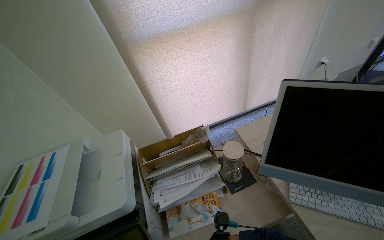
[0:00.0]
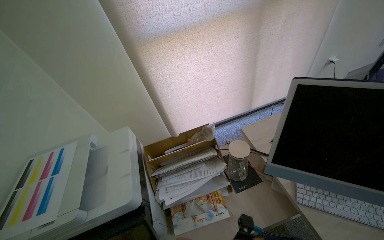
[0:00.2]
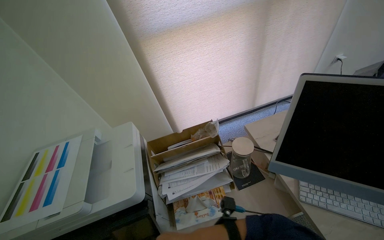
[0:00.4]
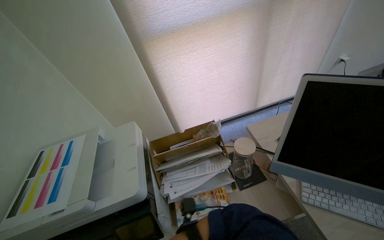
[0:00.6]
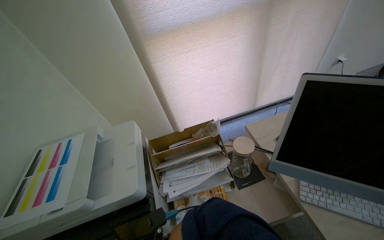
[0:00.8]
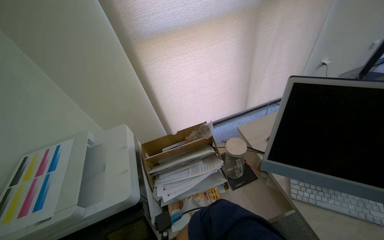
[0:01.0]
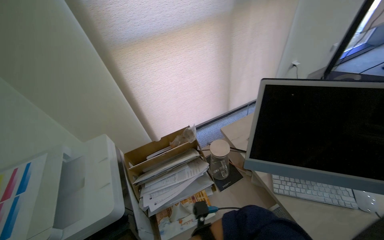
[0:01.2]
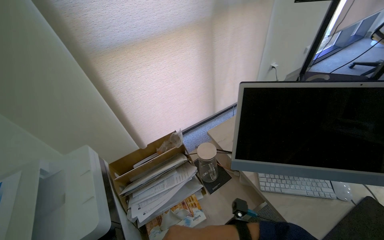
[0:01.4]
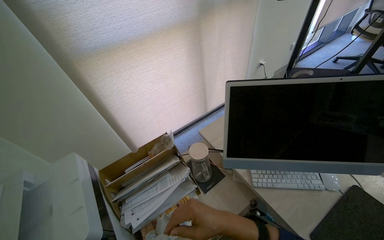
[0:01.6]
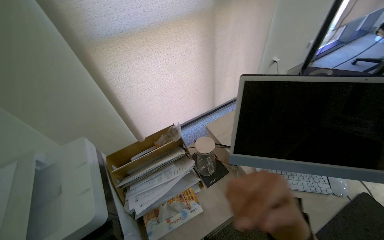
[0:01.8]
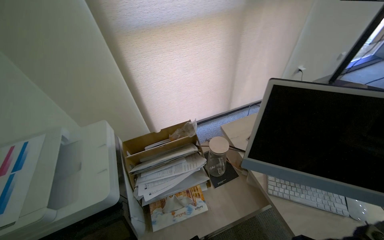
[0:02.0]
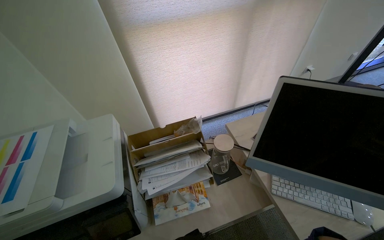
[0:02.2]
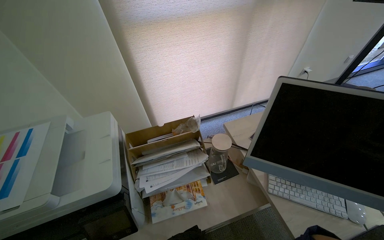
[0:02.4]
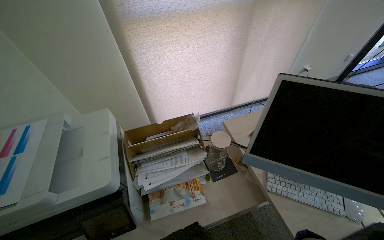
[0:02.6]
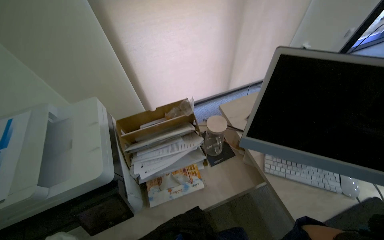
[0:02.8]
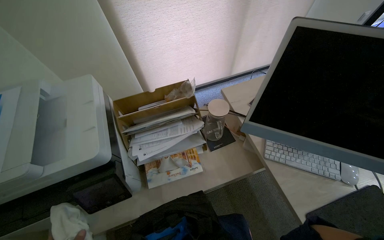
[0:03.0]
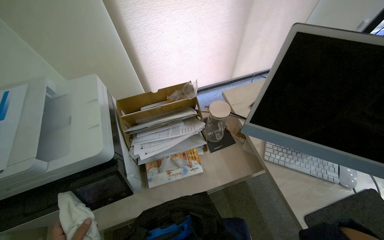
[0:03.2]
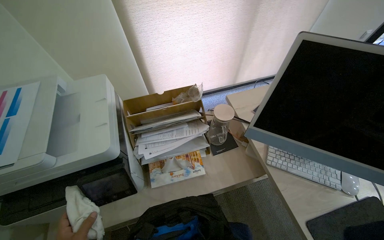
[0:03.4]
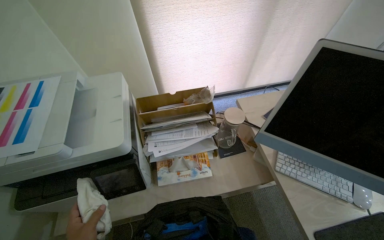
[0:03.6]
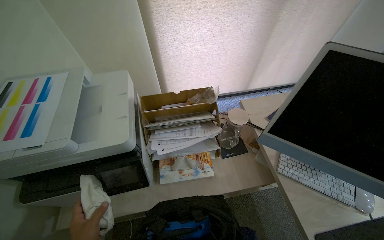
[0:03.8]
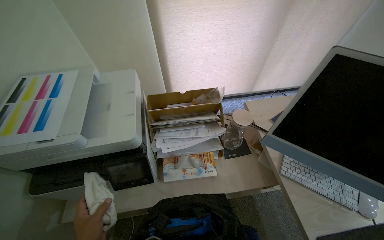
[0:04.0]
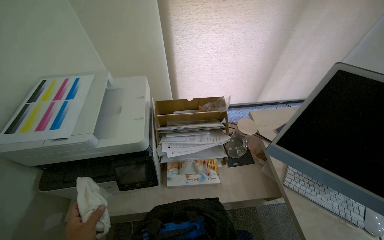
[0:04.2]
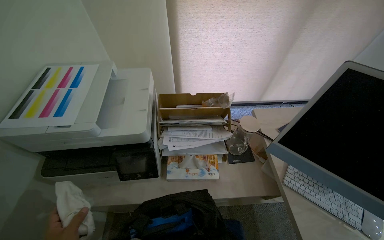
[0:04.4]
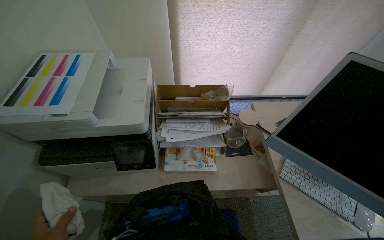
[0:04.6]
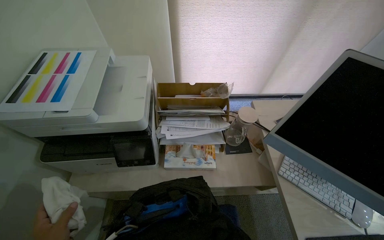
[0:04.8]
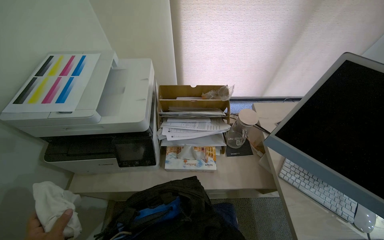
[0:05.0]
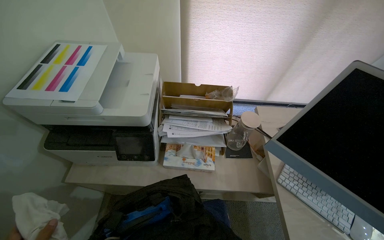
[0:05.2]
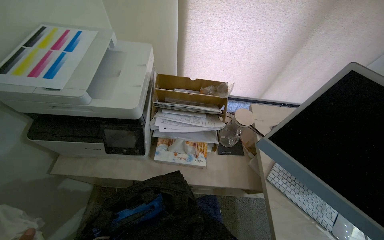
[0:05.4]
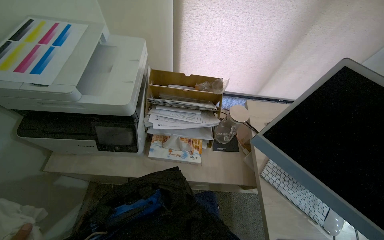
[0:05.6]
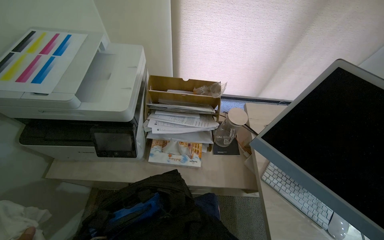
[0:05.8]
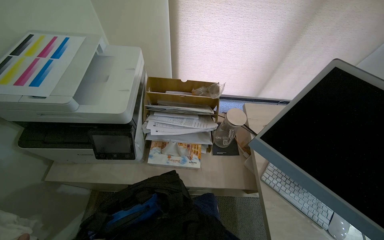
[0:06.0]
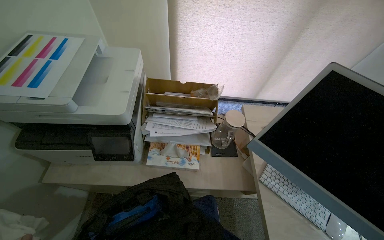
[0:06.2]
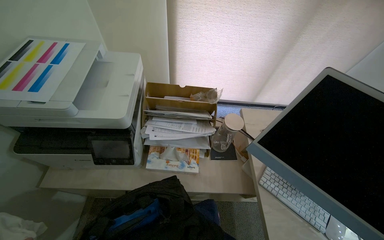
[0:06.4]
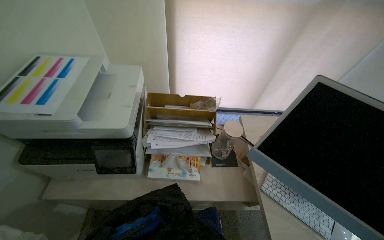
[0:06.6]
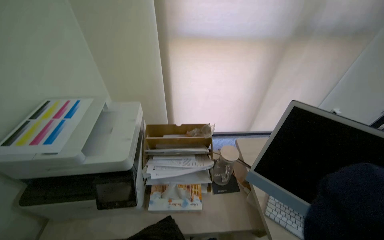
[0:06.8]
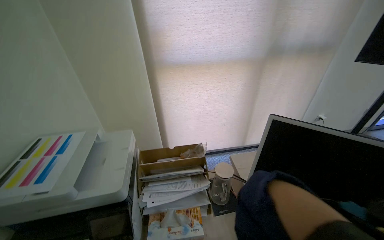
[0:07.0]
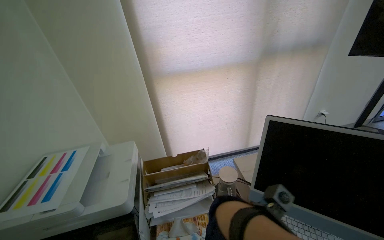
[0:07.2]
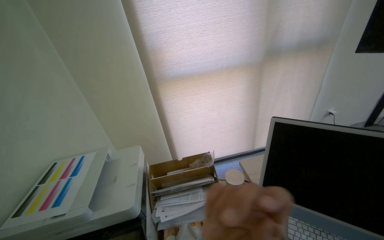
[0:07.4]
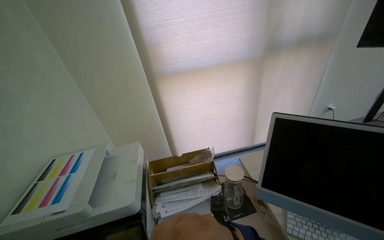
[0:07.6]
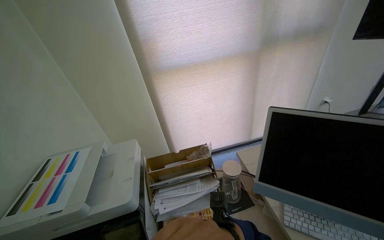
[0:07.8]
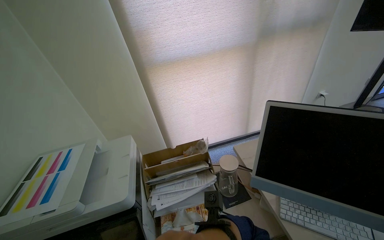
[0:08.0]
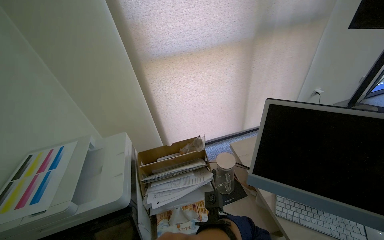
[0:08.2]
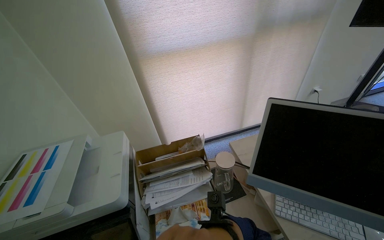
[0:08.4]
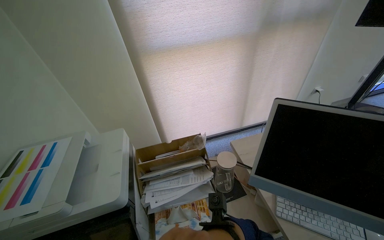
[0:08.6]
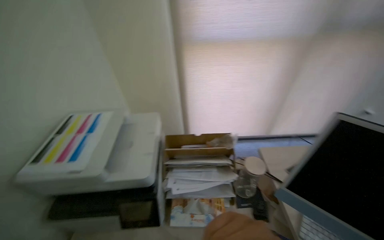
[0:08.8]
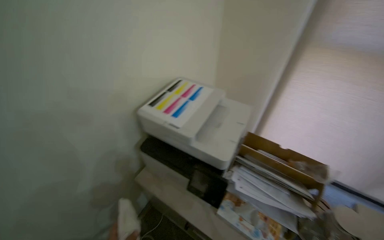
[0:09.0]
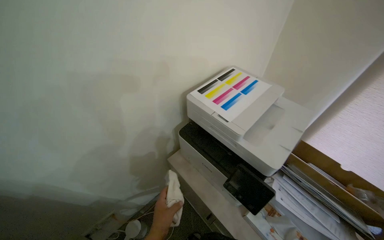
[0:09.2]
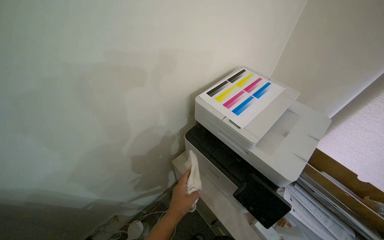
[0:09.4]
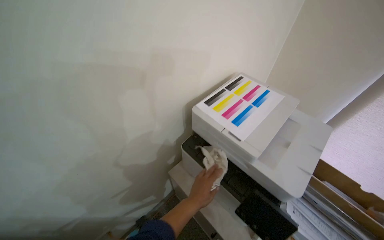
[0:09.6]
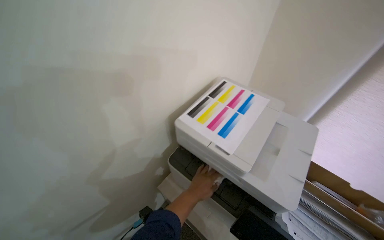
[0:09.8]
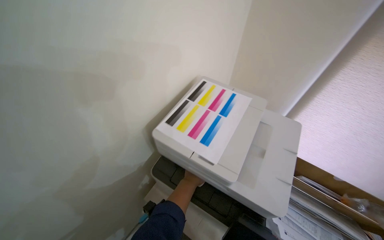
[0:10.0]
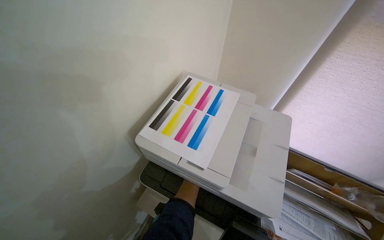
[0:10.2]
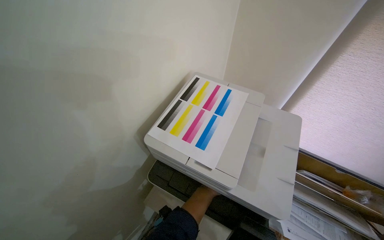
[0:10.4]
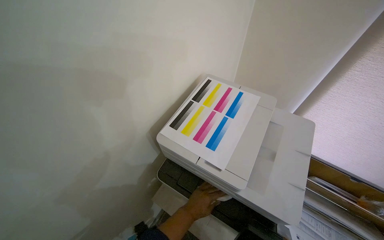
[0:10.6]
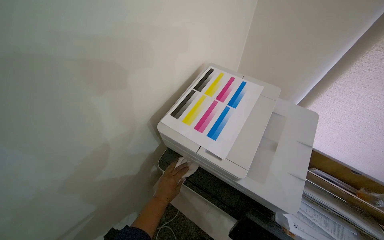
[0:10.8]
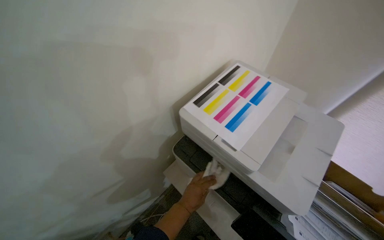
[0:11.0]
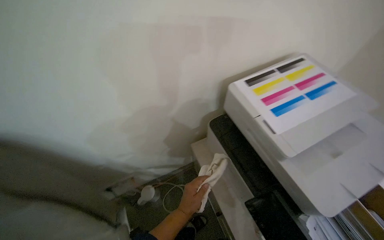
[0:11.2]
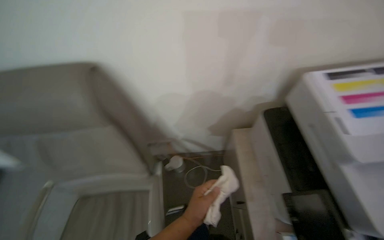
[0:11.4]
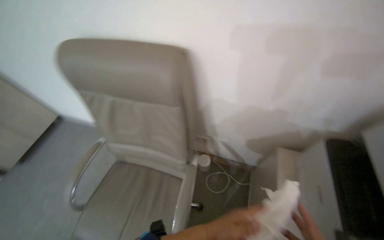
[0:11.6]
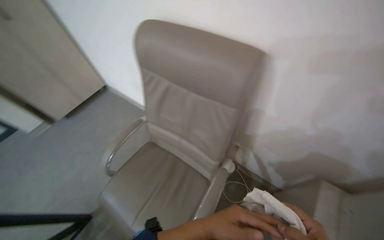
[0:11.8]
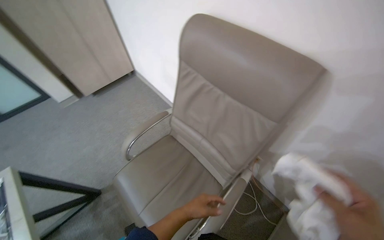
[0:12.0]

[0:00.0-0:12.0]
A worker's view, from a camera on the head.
Job: wiping surfaces.
The whole recording: Cleaning office room. The worker cleans various surfaces in an office, including door handles, cabinet handles, and desk surfaces, and empties the trash bin.
0:01.6 to 0:03.0: The wearer looks approximately 15 degrees further downward.
0:06.0 to 0:07.6: The camera pitches upward, by approximately 25 degrees.
0:07.6 to 0:09.0: The head turns to the left by roughly 45 degrees.
0:10.4 to 0:12.0: The camera is carried approximately 60 cm. The head rotates some 105 degrees to the left.

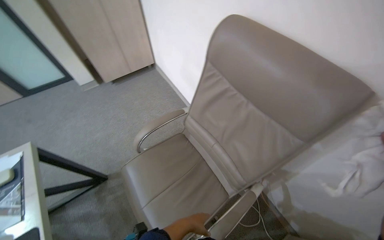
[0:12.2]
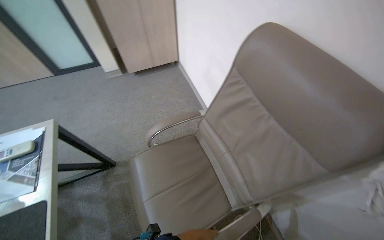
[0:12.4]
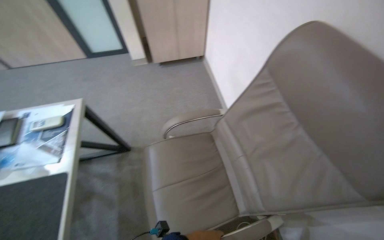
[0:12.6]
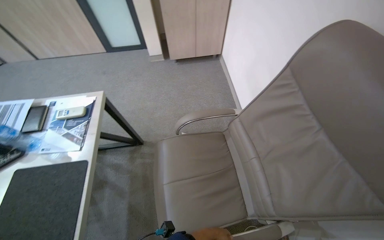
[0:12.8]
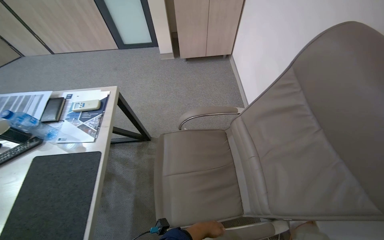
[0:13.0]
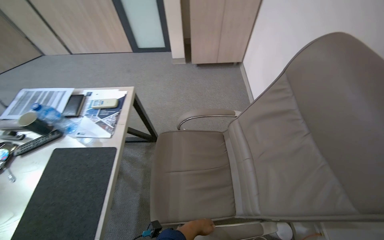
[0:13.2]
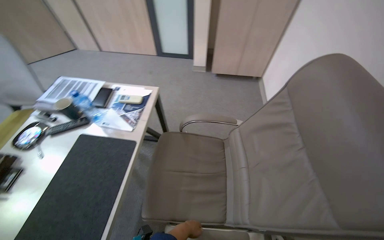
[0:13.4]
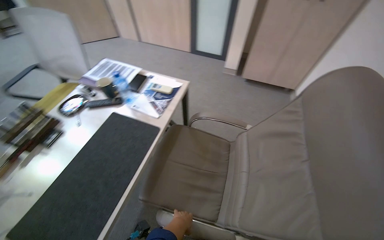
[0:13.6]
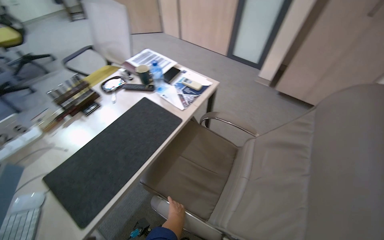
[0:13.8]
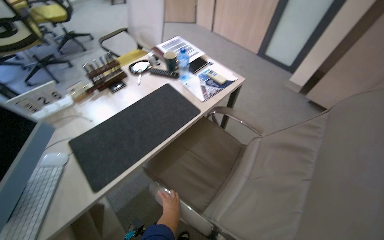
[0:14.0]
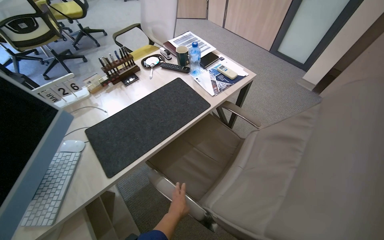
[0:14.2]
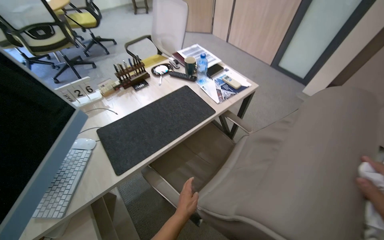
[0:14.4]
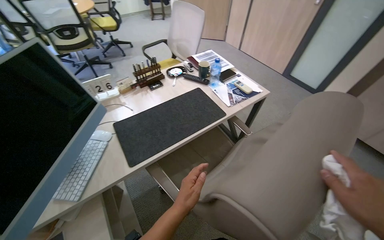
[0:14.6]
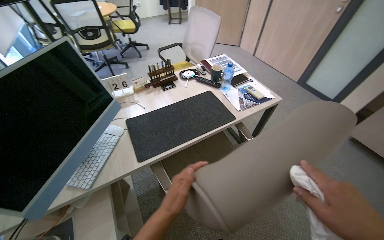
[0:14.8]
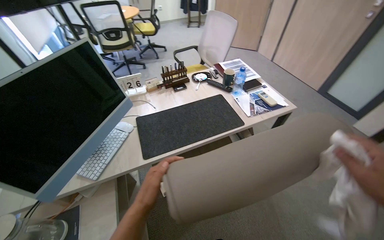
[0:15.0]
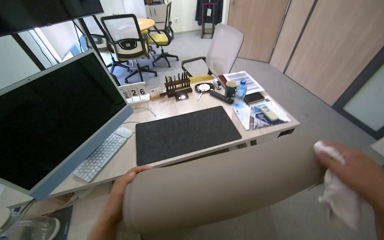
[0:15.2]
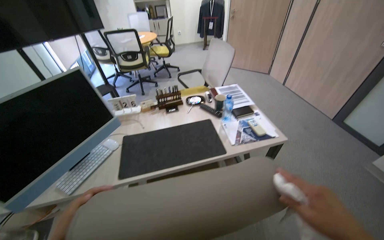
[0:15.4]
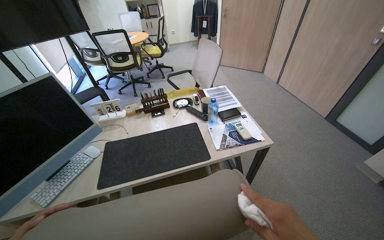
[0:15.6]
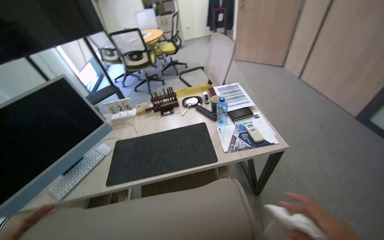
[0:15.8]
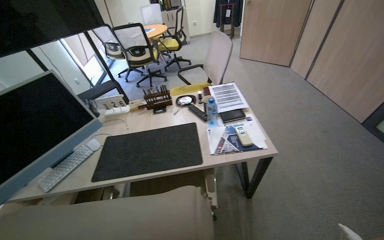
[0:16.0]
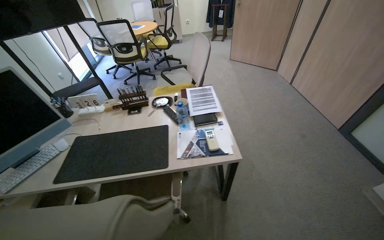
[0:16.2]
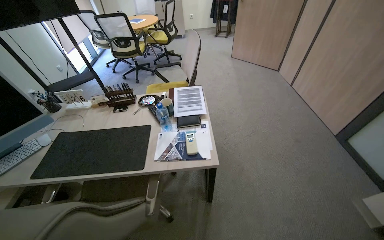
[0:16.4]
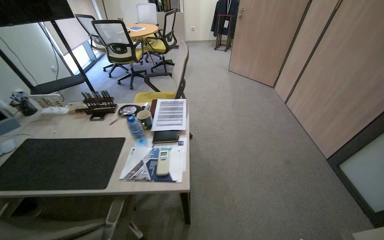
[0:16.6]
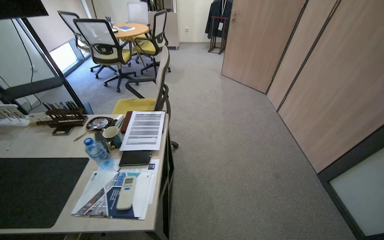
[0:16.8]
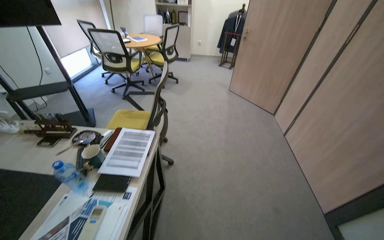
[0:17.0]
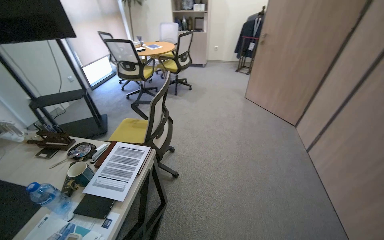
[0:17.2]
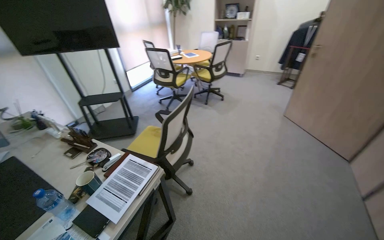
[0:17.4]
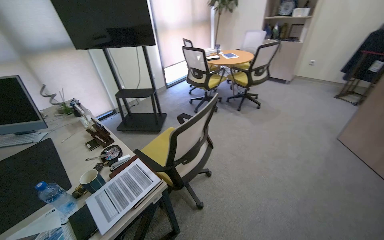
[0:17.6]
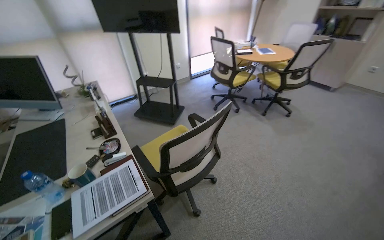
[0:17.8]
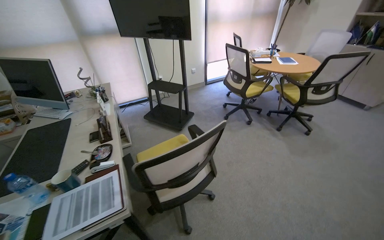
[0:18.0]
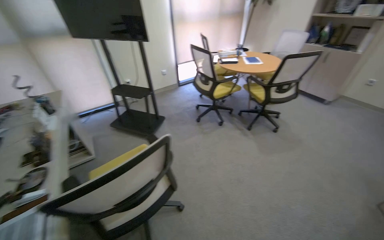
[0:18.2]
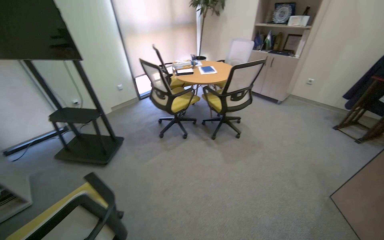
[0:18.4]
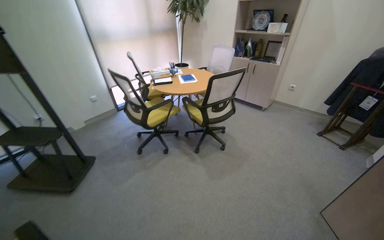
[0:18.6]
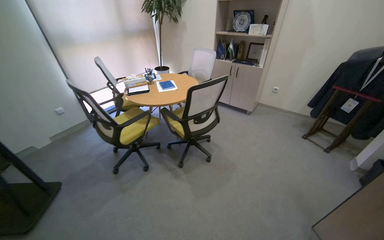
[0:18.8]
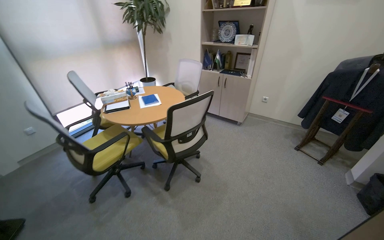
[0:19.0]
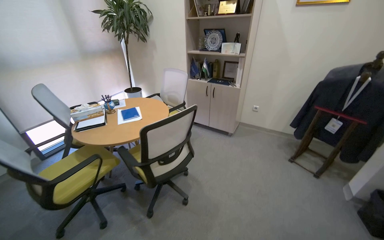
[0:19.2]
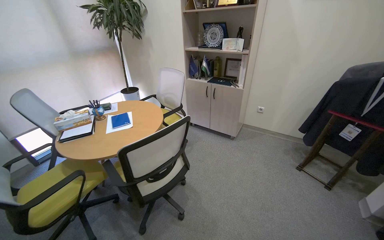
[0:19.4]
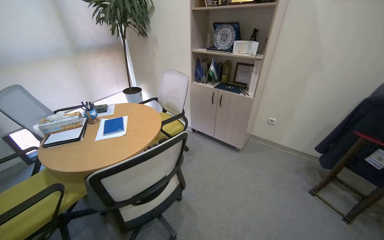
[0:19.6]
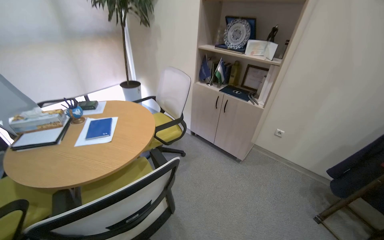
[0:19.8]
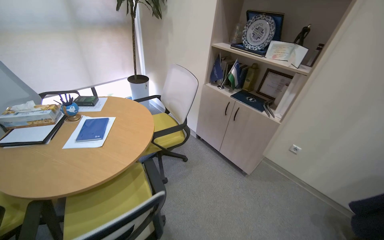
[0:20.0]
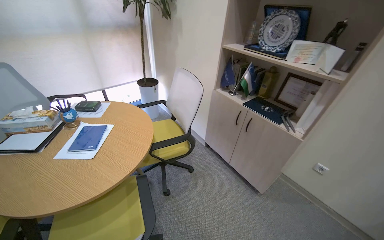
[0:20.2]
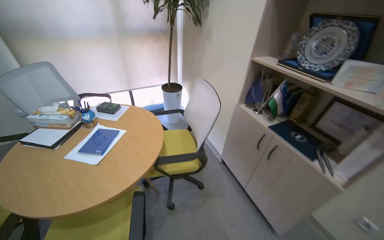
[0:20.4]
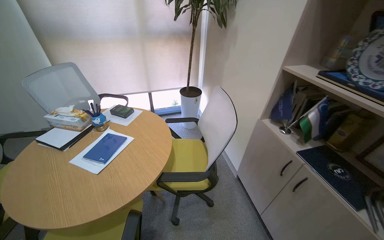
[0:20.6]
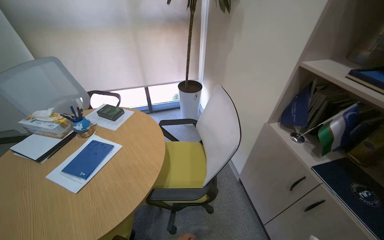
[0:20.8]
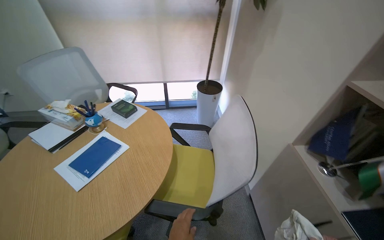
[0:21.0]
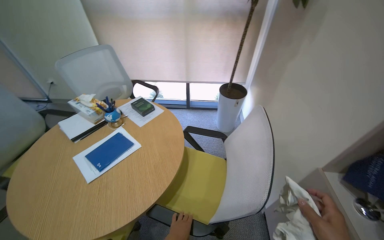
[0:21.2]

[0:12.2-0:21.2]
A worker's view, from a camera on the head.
Job: wiping surfaces.
The whole recording: Cleaning office room. The worker cleans various surfaces in an office, including door handles, cabinet handles, and desk surfaces, and empties the trash bin.
0:12.2 to 0:13.8: The wearer looks roughly 70 degrees further to the left.
0:13.8 to 0:15.2: The wearer's head swings some 40 degrees to the left. The left hand shifts some 35 cm nearer to the camera and to the left.
0:15.2 to 0:16.6: The wearer moves to the right, some 80 cm.
0:16.6 to 0:18.2: The camera travels some 1.5 m. The head rotates roughly 55 degrees to the left.
0:18.2 to 0:19.8: The camera is carried about 1.5 m. The view pans to the right by approximately 20 degrees.
0:19.8 to 0:21.2: The head travels approximately 1 m. The head rotates about 55 degrees to the left.
